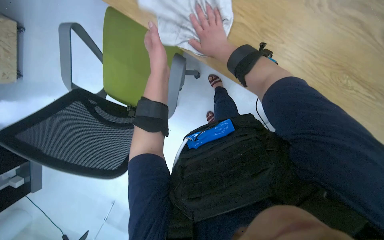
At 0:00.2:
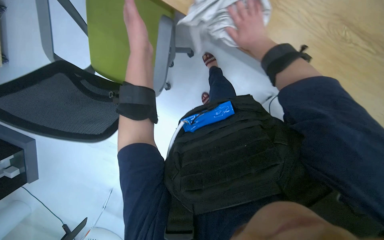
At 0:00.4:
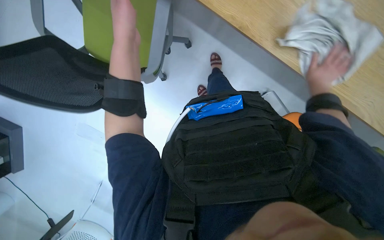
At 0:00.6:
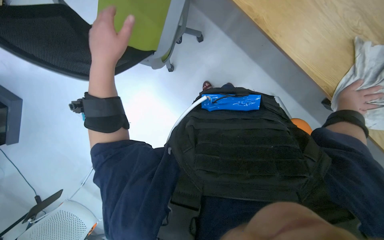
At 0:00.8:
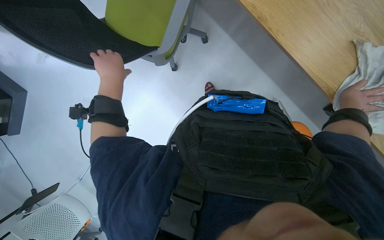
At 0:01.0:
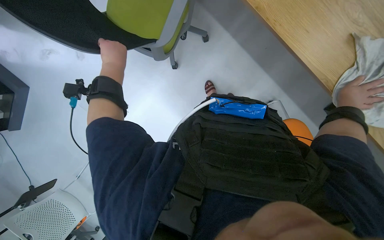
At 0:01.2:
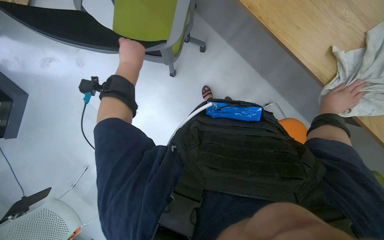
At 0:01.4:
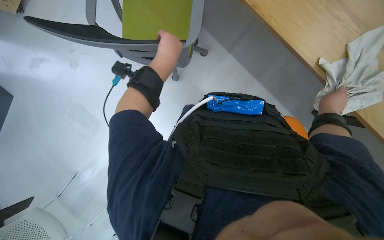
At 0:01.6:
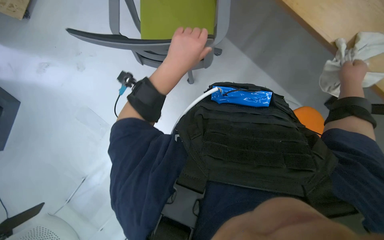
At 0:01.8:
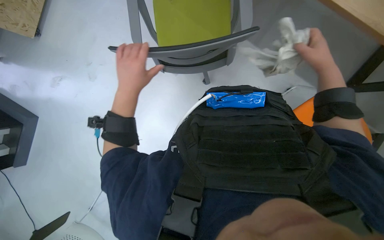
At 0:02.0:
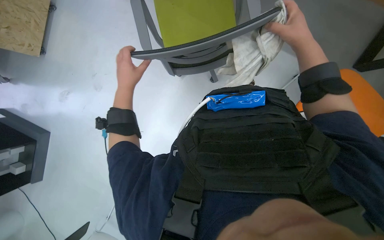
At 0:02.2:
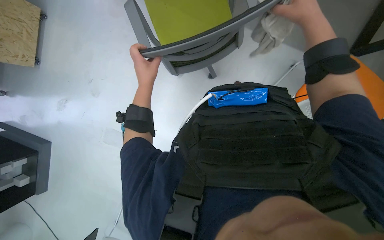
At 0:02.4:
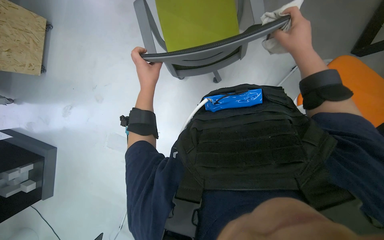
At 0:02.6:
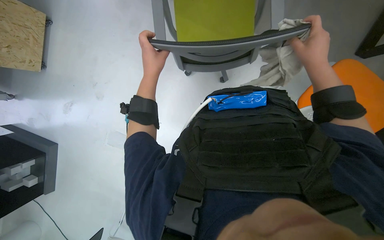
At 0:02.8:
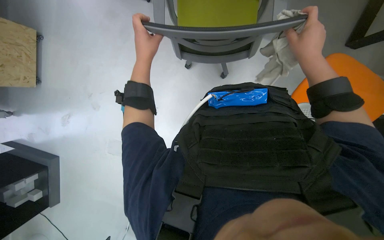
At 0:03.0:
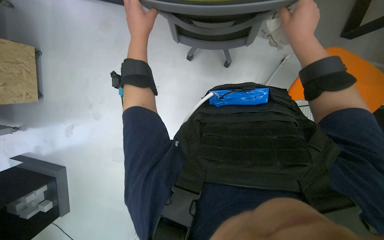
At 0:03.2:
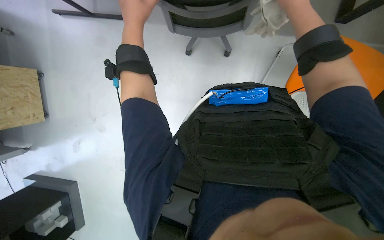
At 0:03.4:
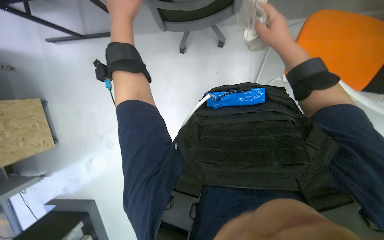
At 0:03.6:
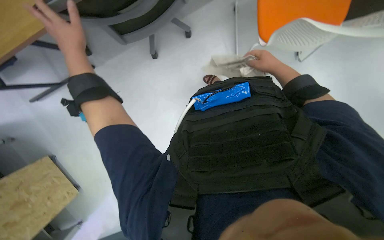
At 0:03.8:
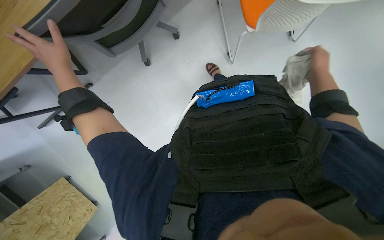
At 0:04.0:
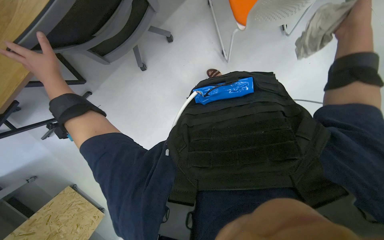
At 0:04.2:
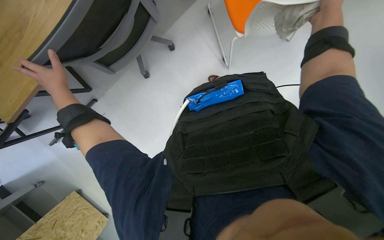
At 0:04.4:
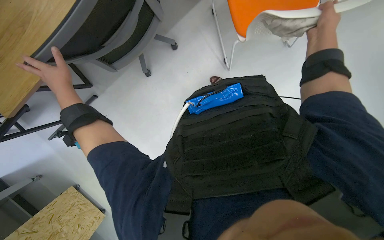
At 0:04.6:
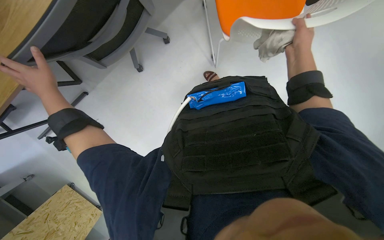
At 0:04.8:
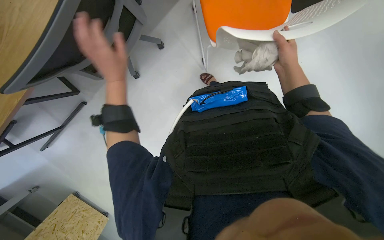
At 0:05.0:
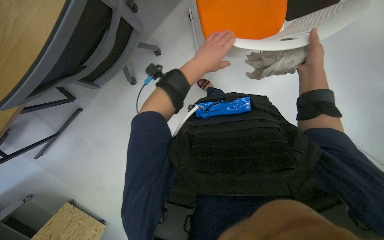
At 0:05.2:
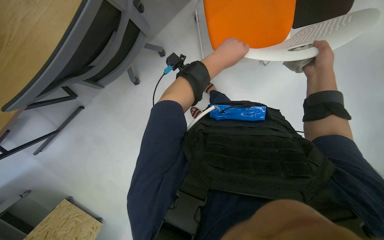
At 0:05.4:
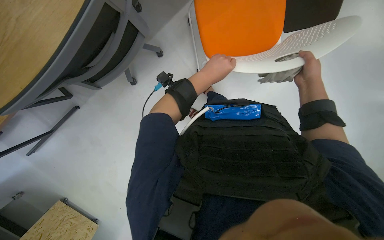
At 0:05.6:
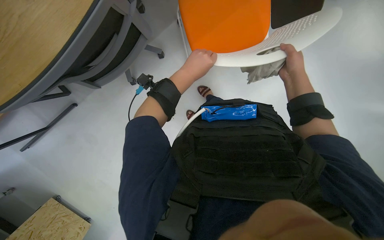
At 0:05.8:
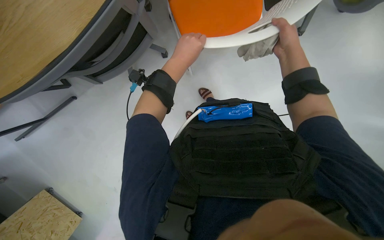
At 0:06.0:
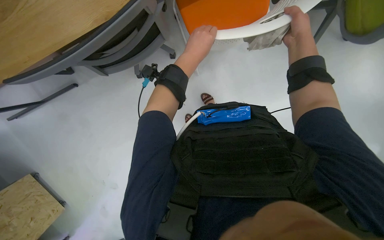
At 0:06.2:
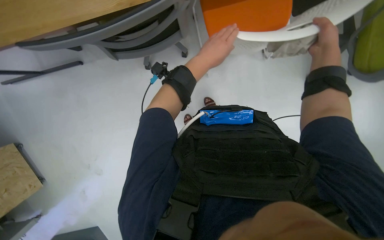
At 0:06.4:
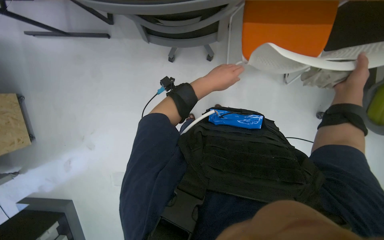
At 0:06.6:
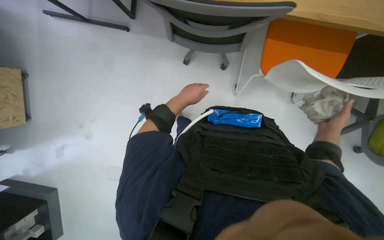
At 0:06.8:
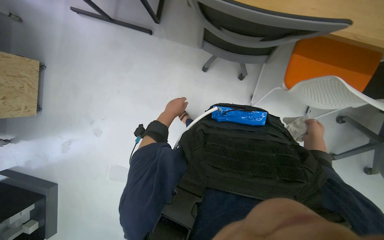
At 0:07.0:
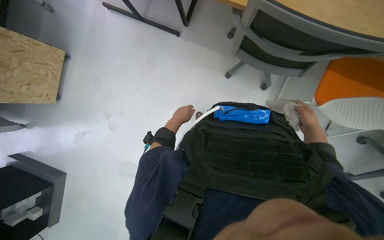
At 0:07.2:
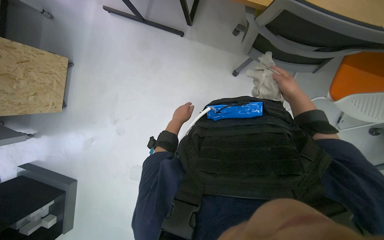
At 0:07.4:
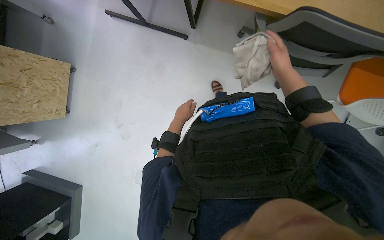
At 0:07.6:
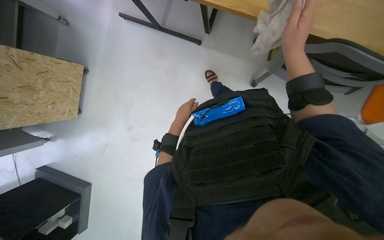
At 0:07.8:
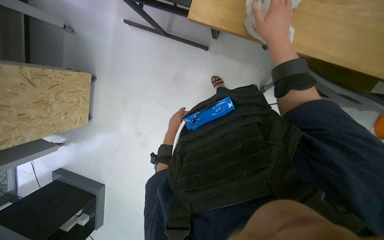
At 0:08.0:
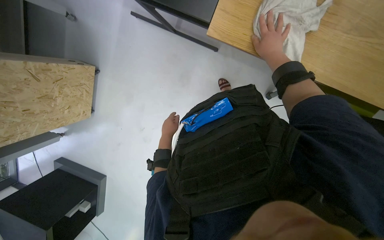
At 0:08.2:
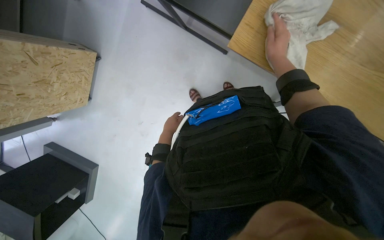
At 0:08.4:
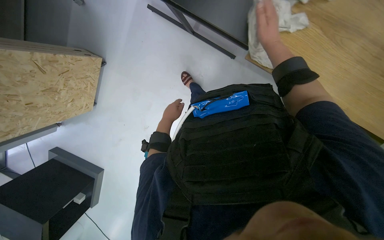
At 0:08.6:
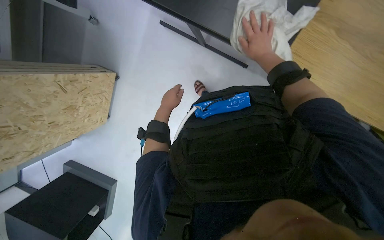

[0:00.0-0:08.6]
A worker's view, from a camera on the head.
Job: wiping surfaces.
The whole recording: Wiping desk area. The worker wipes the table surface and the underside of a shelf with a cloth.
0:00.0 to 0:01.4: The right hand is displaced down the picture and to the right by approximately 50 cm. The left hand reaches roughly 20 cm to the left, then returns.
0:01.4 to 0:02.8: The right hand is displaced nearer to the camera by about 20 cm.
0:02.8 to 0:04.4: The scene turns approximately 60 degrees counterclockwise in the picture.
0:05.8 to 0:07.2: The wearer moves roughly 50 cm. Everything in view rotates roughly 40 degrees clockwise.
0:07.2 to 0:08.6: The camera travels about 70 cm.

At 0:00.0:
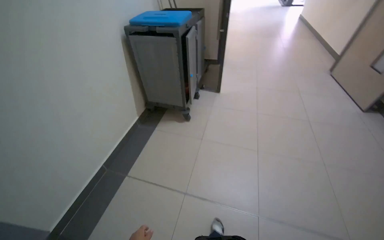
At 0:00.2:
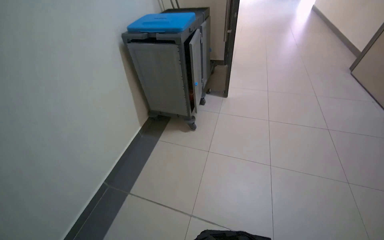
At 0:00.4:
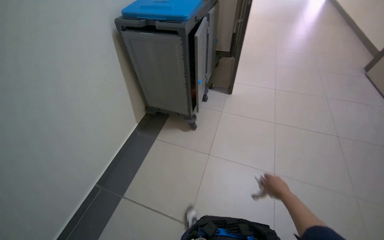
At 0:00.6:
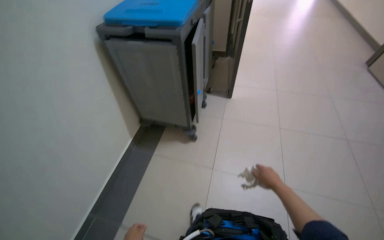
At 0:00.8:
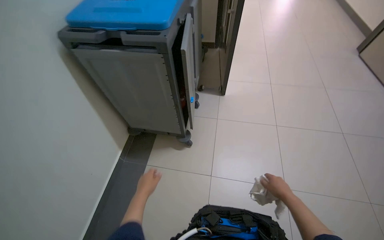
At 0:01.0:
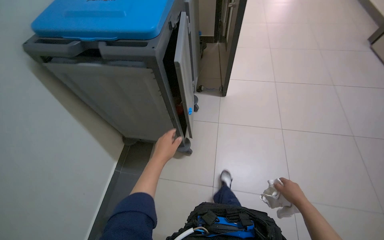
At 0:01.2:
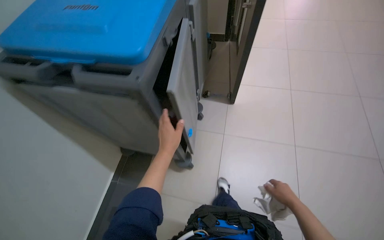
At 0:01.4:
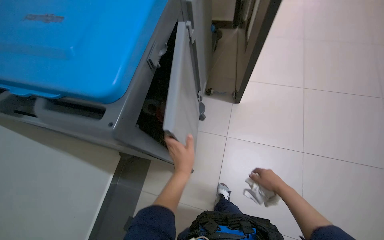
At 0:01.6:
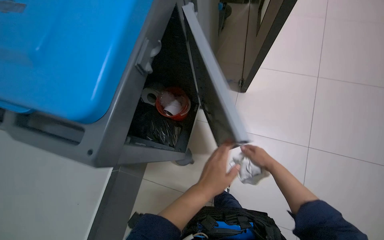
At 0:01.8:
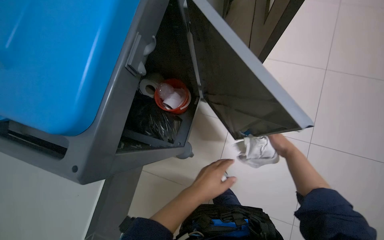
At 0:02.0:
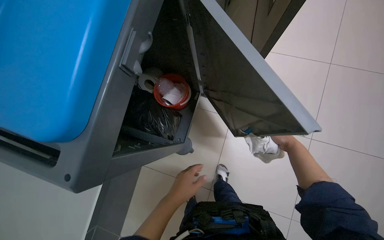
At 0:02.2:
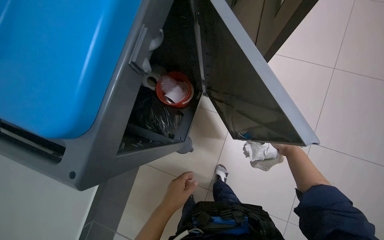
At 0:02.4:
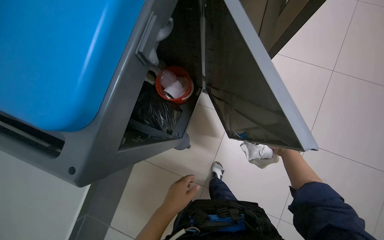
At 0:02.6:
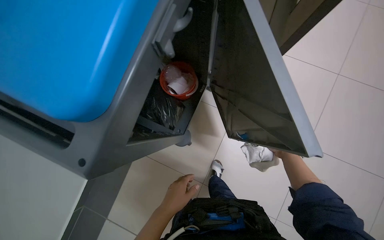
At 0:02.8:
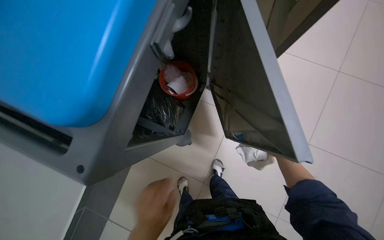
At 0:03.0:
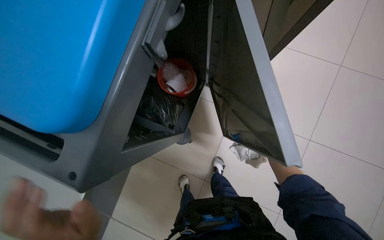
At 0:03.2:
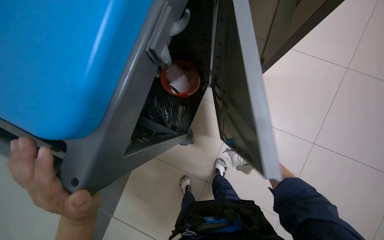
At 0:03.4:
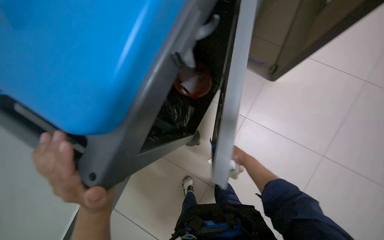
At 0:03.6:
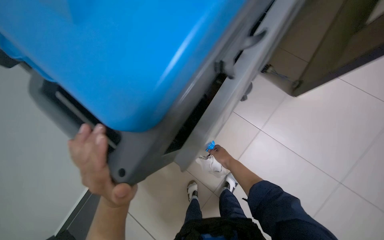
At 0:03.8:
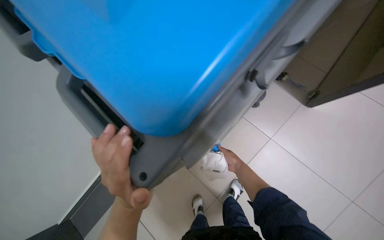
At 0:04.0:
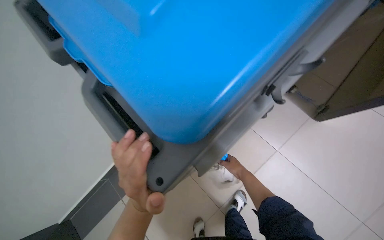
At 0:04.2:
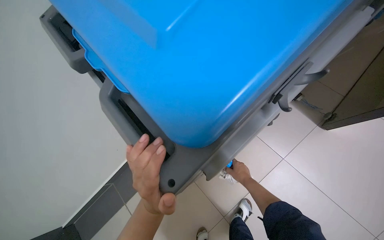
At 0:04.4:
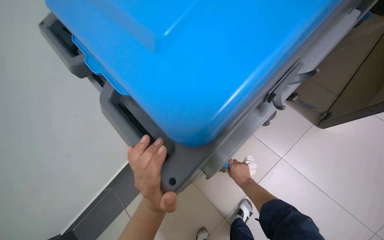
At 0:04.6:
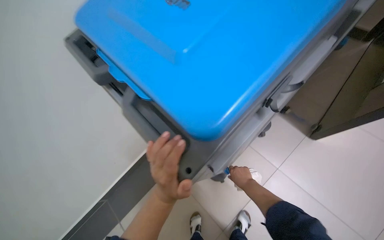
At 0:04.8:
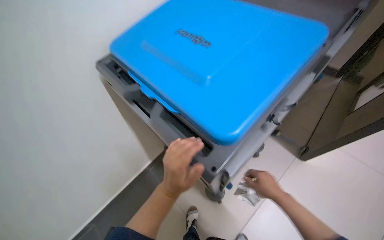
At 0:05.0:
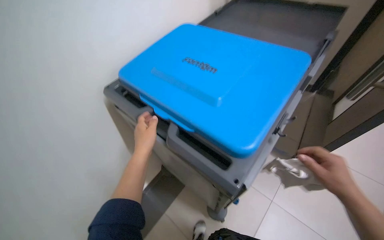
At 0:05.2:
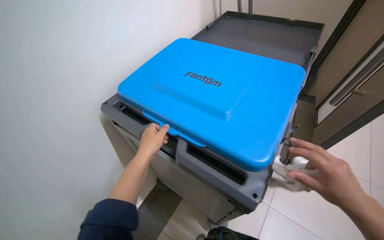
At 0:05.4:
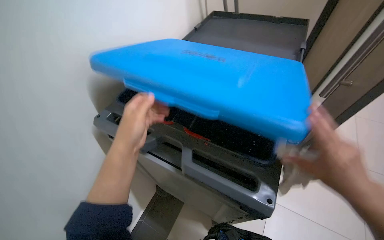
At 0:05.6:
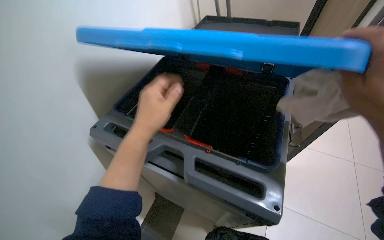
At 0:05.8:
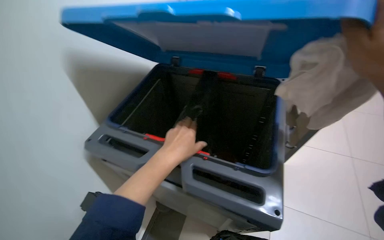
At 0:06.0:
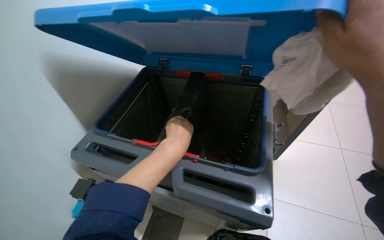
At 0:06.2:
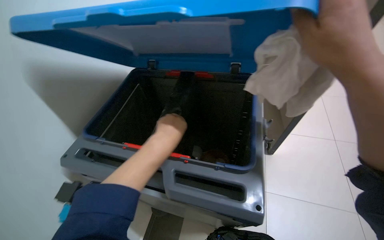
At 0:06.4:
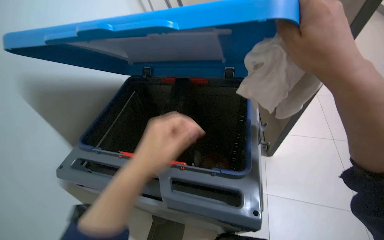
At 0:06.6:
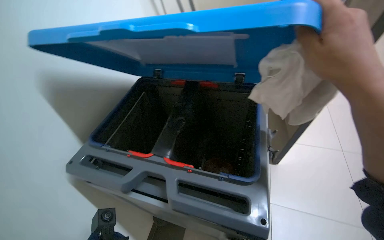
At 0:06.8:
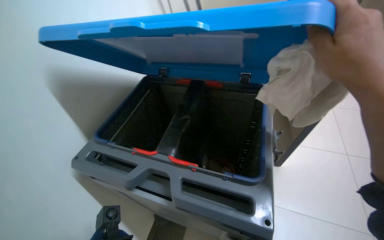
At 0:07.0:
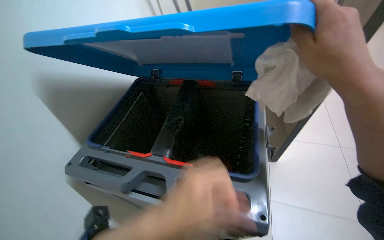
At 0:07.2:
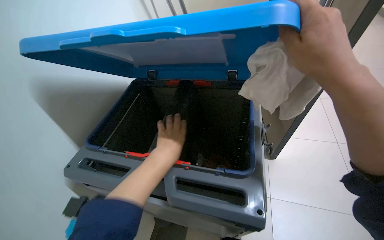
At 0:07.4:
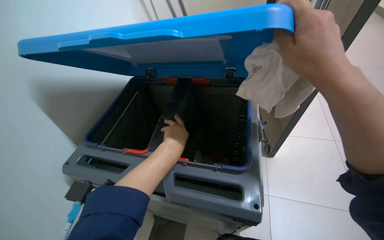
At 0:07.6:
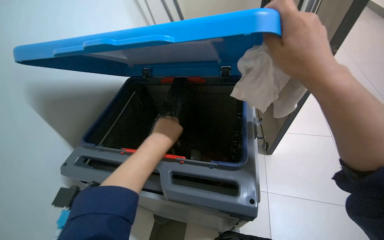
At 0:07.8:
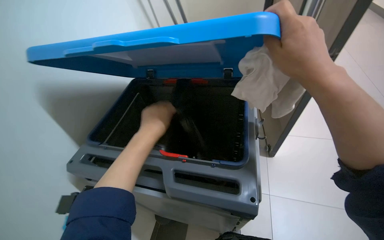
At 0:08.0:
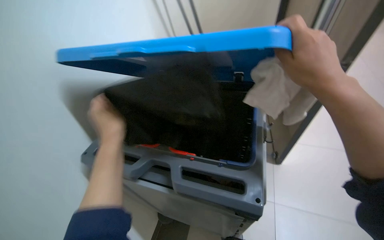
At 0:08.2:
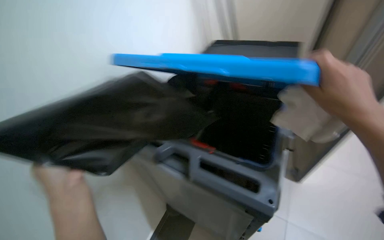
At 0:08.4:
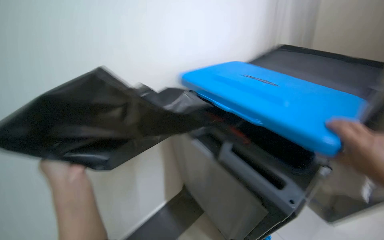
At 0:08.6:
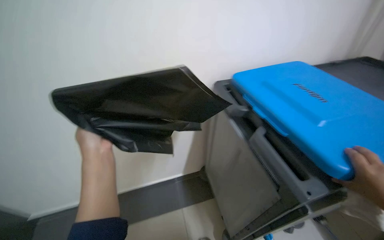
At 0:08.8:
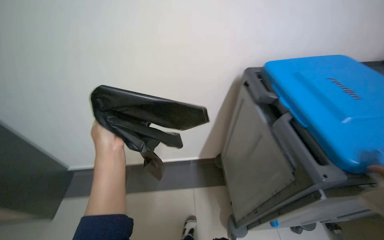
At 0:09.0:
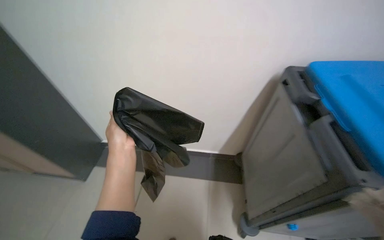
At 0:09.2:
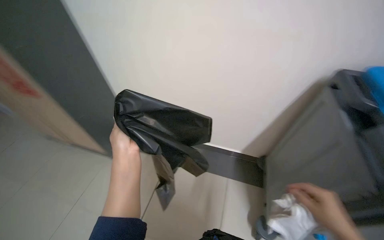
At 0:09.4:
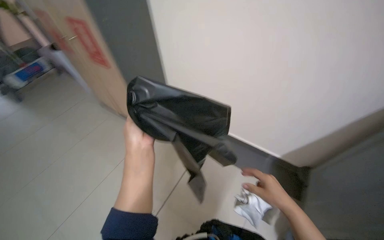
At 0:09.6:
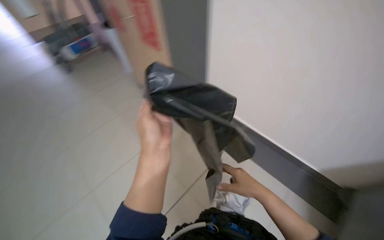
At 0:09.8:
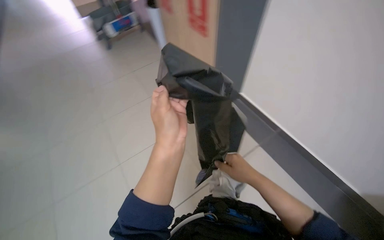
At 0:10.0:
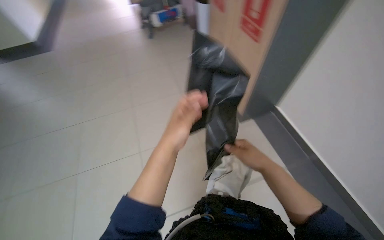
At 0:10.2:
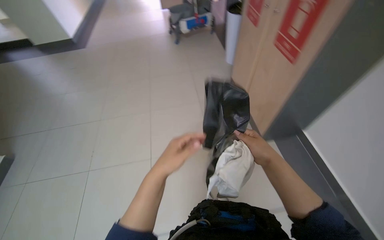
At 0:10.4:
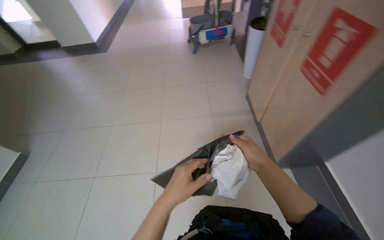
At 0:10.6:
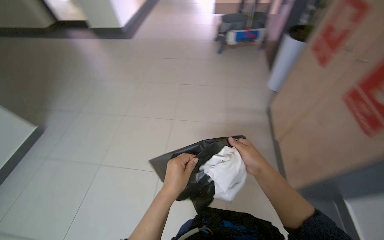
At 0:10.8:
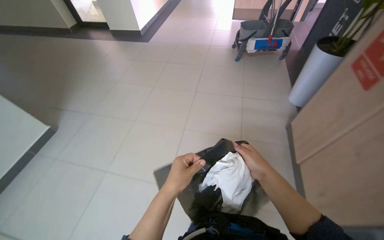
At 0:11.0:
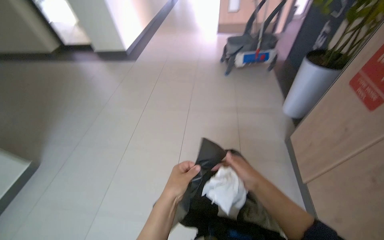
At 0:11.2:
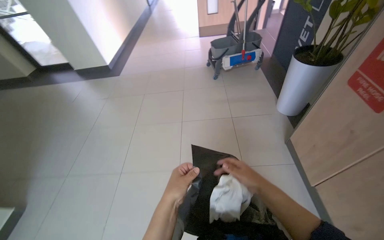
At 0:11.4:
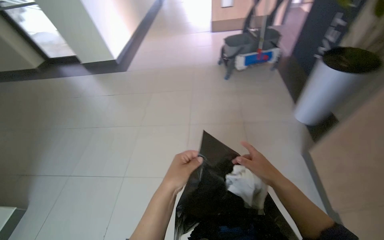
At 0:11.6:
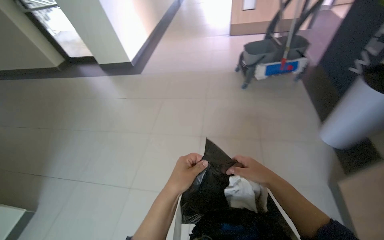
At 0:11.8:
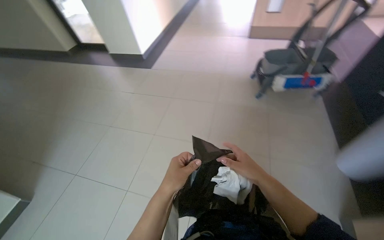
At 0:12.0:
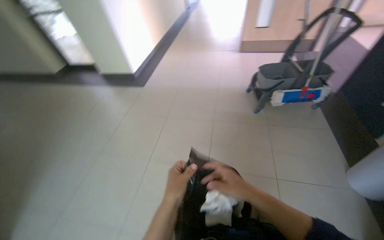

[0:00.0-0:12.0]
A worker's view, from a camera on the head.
Job: organizing items.
The whole recording: Organizing cleaning cart supplies. The worker puts items into the cleaning cart and replaces a trash bag.
0:00.0 to 0:01.6: The camera is carried roughly 1.5 m. The wearer looks about 30 degrees further downward.
0:01.6 to 0:03.0: The left hand moves to the left, roughly 25 cm.
0:03.0 to 0:04.4: The wearer's head swings some 25 degrees to the left.
0:04.4 to 0:06.0: The wearer's head swings some 30 degrees to the right. The wearer looks some 25 degrees further upward.
0:07.6 to 0:09.0: The head rotates about 80 degrees to the left.
0:09.0 to 0:10.4: The wearer moves roughly 50 cm. The head rotates some 70 degrees to the left.
0:10.4 to 0:12.0: The camera travels some 1 m. The head rotates some 15 degrees to the left.
